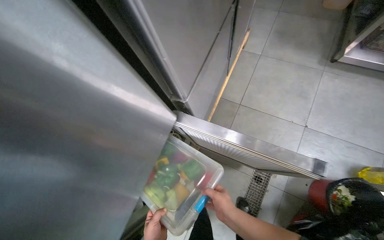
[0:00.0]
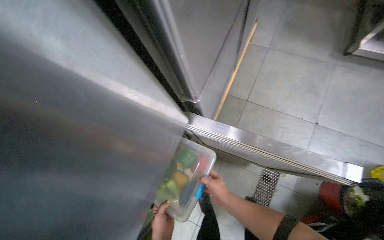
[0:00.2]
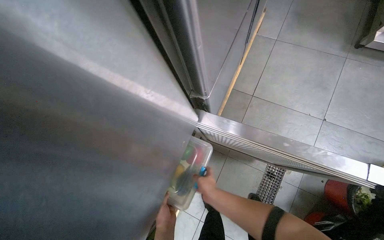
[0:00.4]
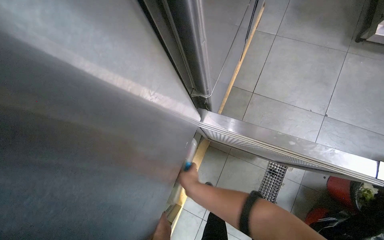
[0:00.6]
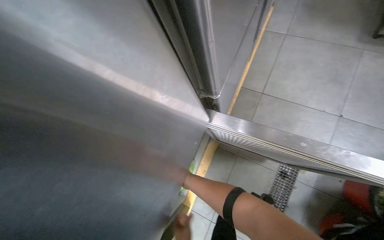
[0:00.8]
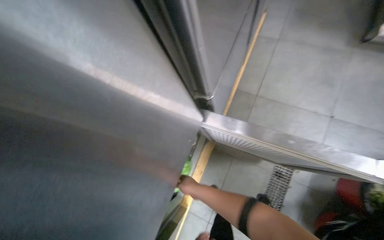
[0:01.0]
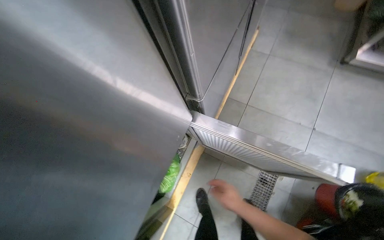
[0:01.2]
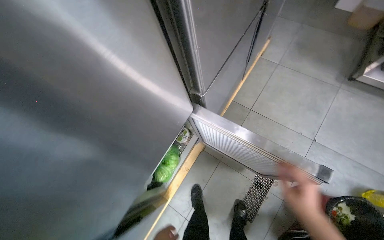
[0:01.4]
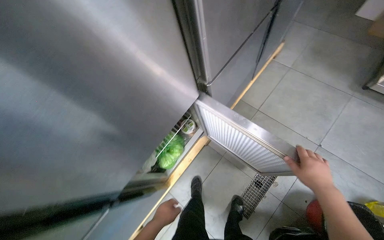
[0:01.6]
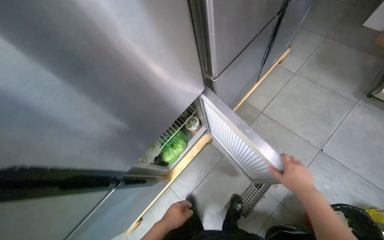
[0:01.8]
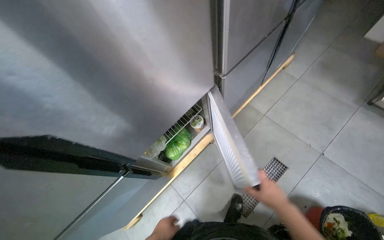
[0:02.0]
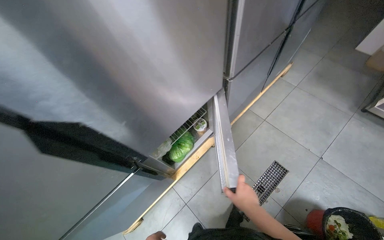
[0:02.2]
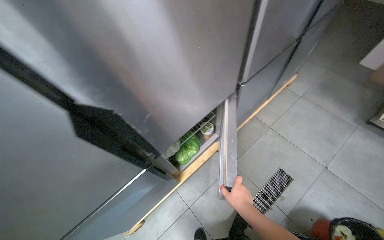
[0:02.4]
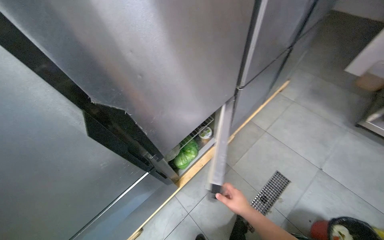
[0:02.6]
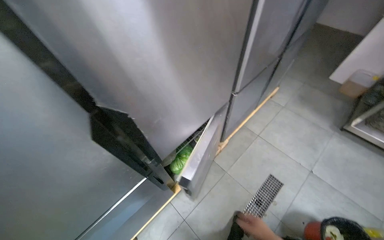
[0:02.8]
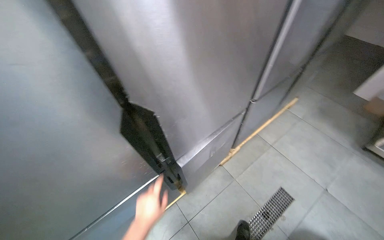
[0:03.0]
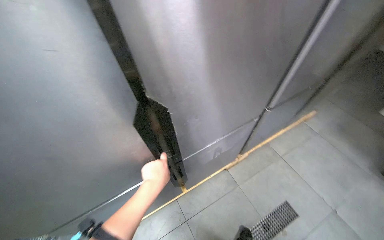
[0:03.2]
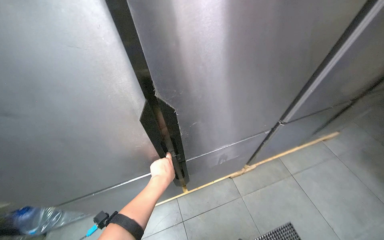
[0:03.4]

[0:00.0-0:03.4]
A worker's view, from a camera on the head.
Job: preparing food.
The whole recording: Preparing and storing bell peppers. The worker picks bell peppers from a container and stores them in the refrigerator.
0:00.0 to 0:01.6: The right hand is displaced to the right by about 25 cm.
0:01.6 to 0:03.4: The wearer looks roughly 15 degrees further upward. Everything in view rotates roughly 30 degrees clockwise.

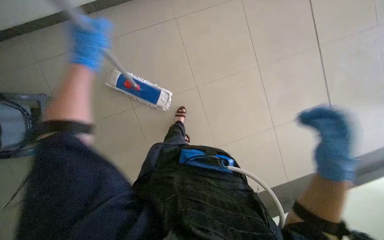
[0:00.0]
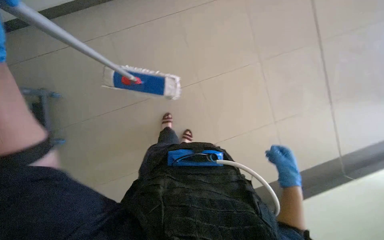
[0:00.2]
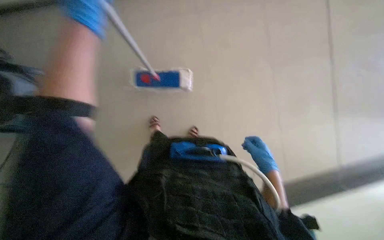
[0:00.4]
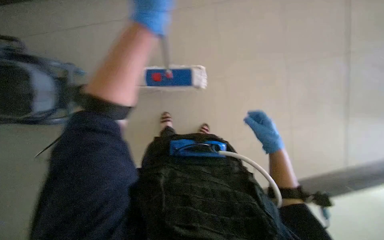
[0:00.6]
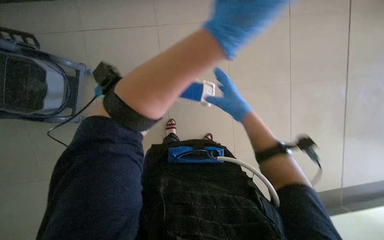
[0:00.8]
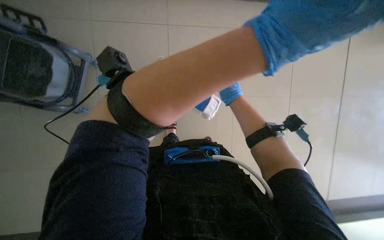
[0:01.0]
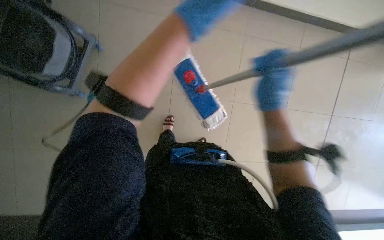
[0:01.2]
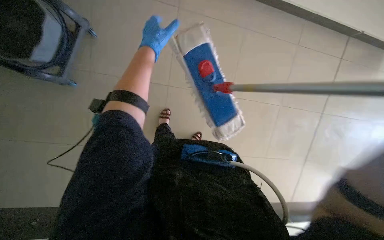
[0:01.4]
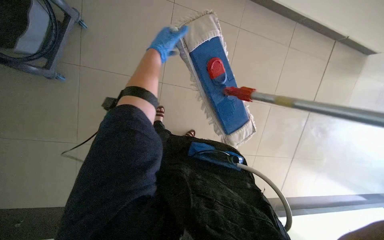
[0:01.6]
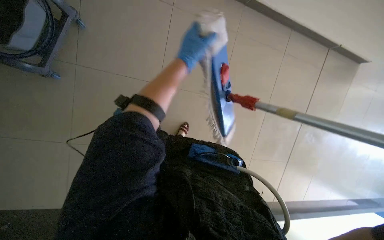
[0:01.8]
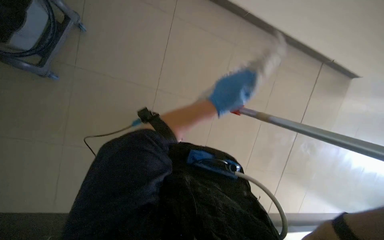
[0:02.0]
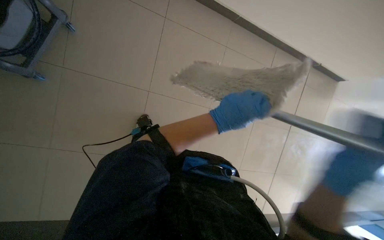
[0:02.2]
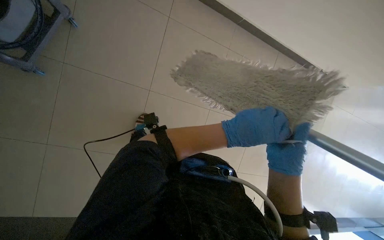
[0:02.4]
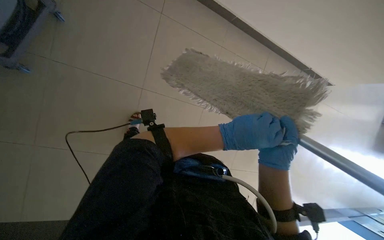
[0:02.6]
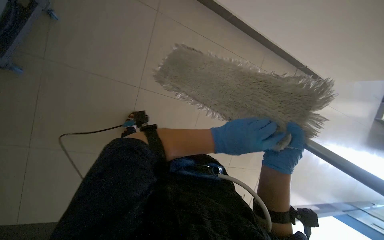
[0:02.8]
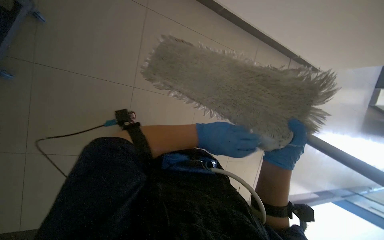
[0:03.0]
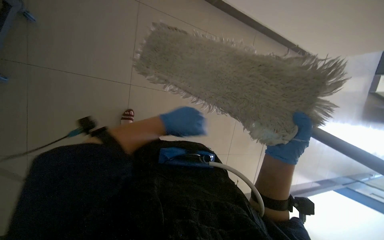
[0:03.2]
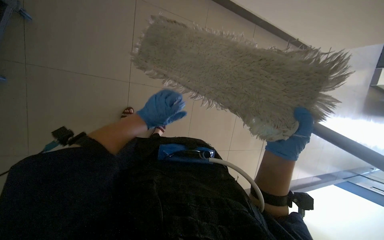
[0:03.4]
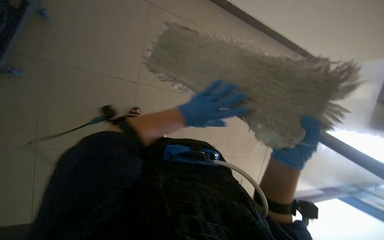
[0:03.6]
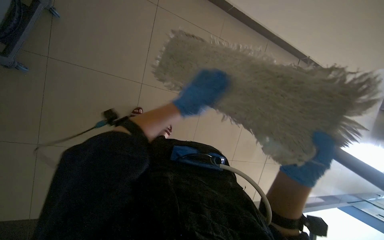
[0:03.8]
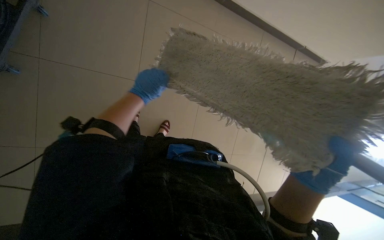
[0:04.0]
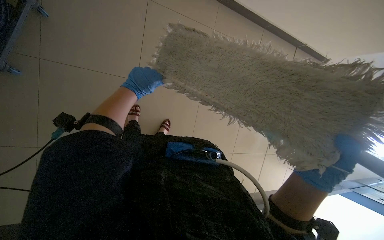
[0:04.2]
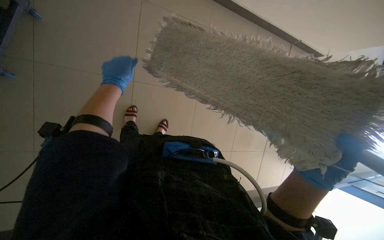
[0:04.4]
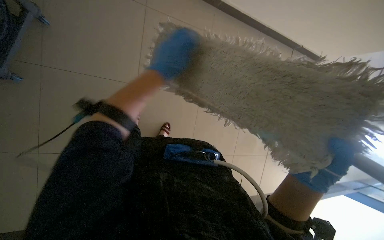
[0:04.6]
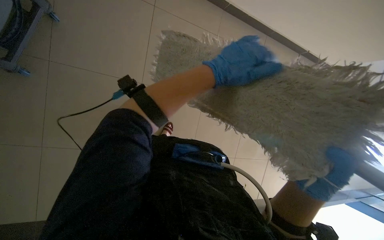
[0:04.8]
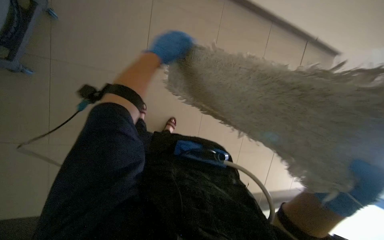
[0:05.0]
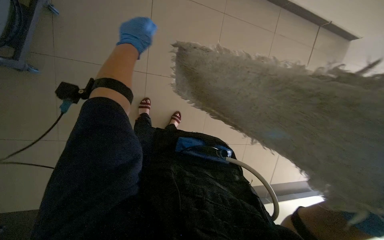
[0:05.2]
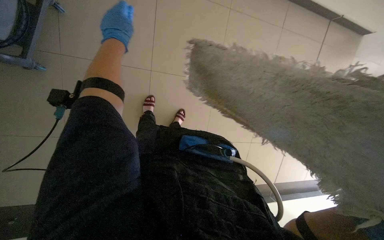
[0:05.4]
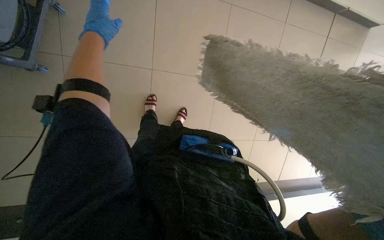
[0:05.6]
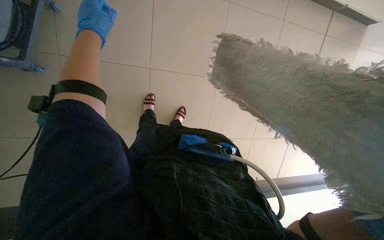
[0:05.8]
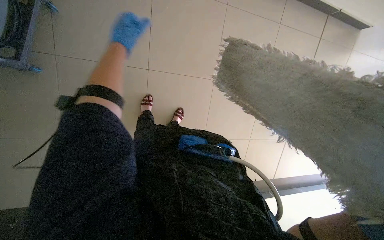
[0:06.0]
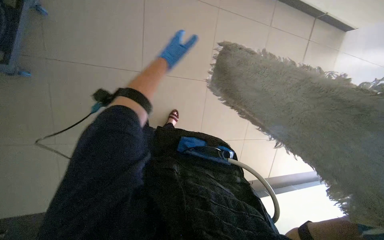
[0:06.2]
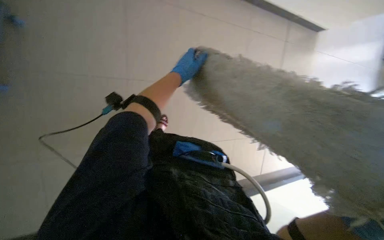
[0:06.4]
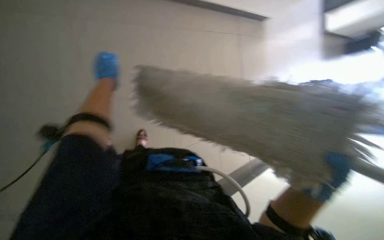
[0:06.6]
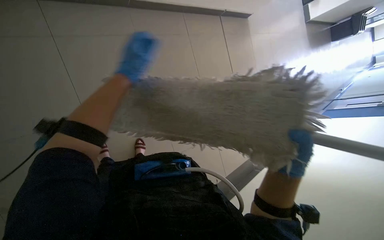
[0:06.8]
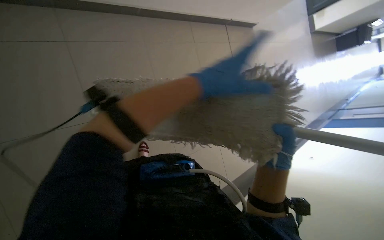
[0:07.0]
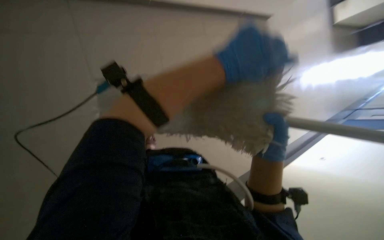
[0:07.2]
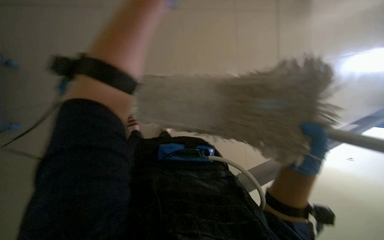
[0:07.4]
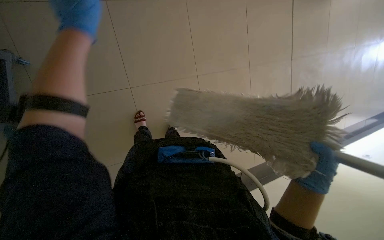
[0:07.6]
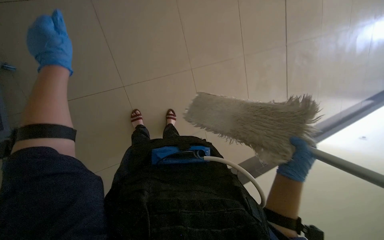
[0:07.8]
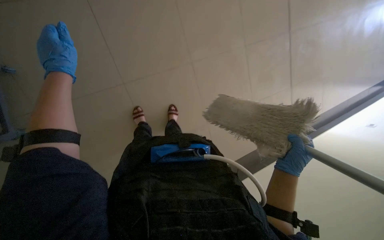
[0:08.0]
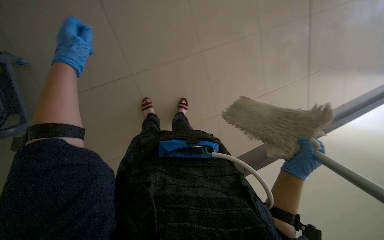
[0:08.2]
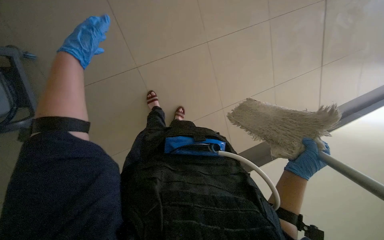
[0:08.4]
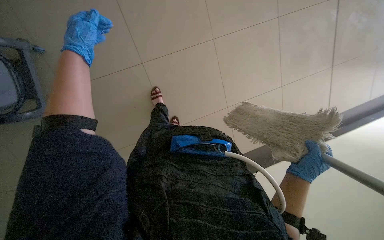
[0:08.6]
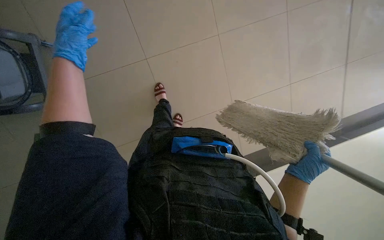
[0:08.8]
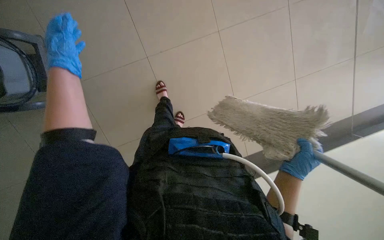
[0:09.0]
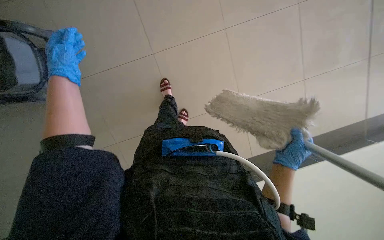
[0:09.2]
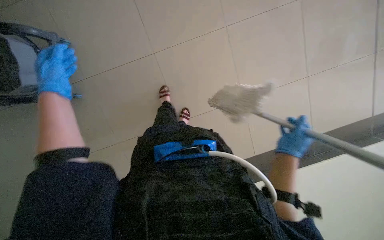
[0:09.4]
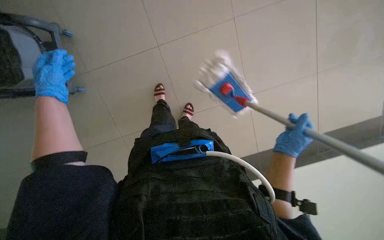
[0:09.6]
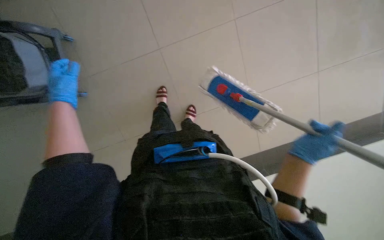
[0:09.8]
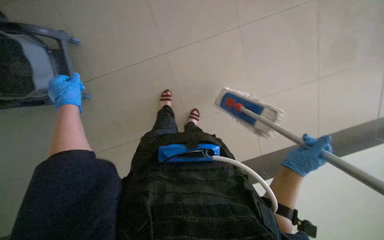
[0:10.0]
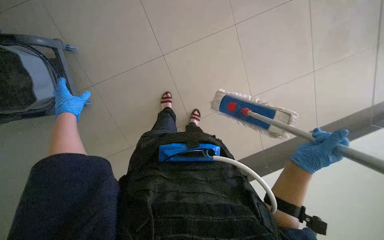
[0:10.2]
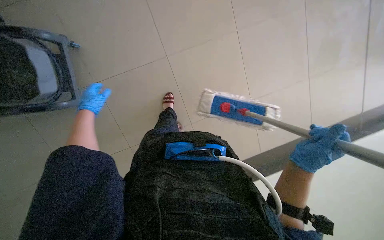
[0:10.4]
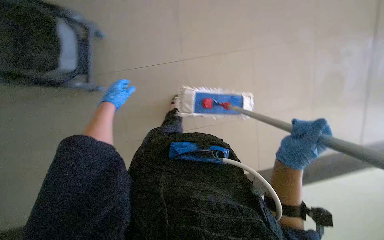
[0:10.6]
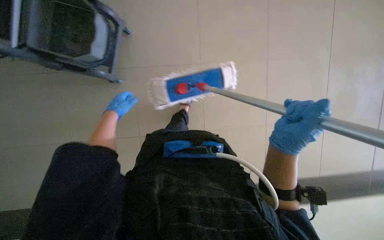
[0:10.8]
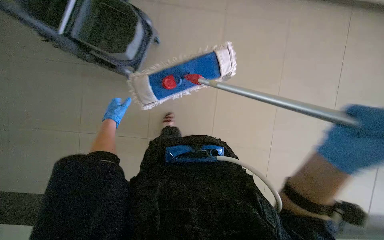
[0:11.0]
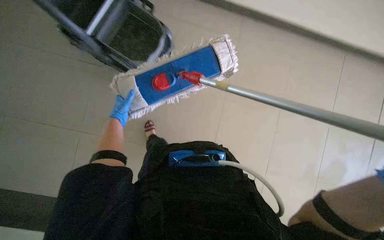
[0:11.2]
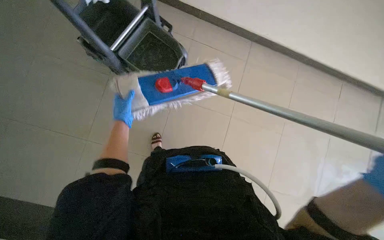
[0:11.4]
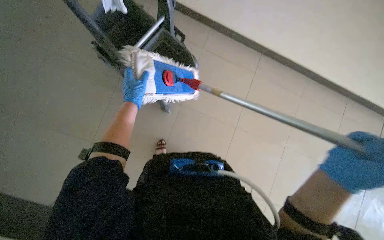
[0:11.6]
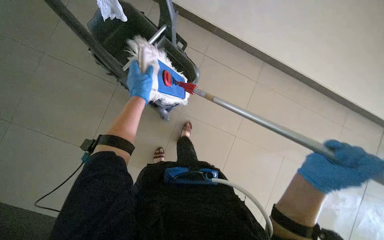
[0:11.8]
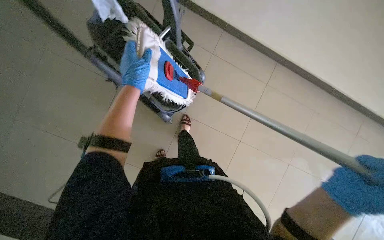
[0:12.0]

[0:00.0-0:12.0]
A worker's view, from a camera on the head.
Job: preparing cleaning supplies.
The whole recording: Changing mop head. The worker removes the dirty mop head and attaches a clean one to the mop handle.
0:03.0 to 0:04.4: The left hand goes left and right, approximately 30 cm each way, reversing 2 times, while the right hand heads to the right, covering approximately 10 cm.
0:04.4 to 0:06.0: The camera is aimed roughly 25 degrees further to the left.
0:07.6 to 0:09.0: The view tilts some 15 degrees downward.
0:10.4 to 0:12.0: The left hand moves to the right and nearer to the camera, roughly 20 cm.

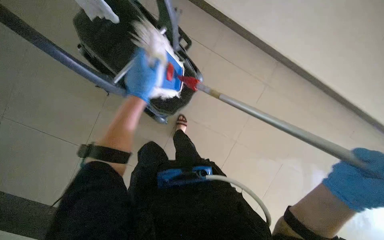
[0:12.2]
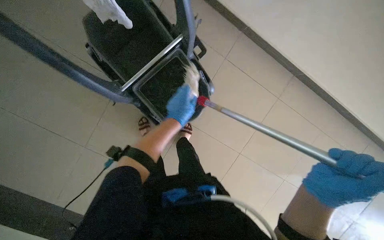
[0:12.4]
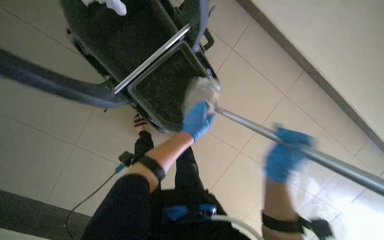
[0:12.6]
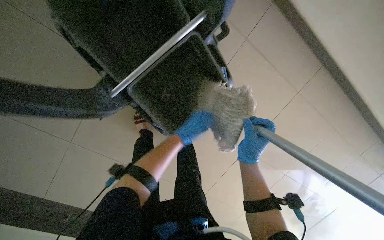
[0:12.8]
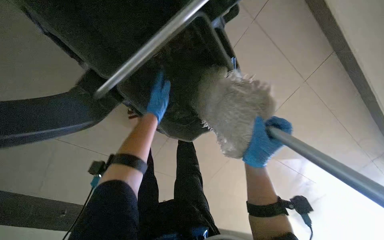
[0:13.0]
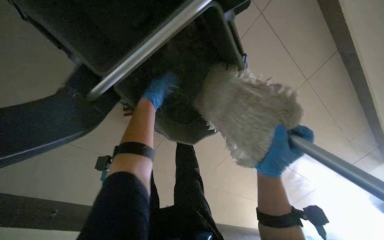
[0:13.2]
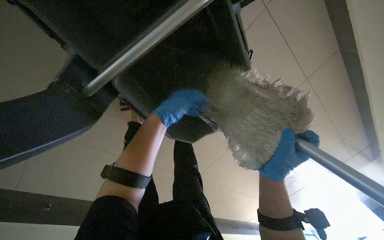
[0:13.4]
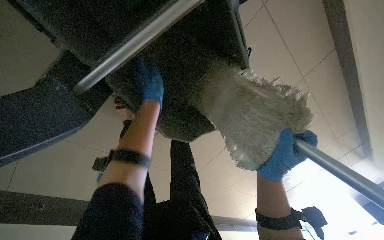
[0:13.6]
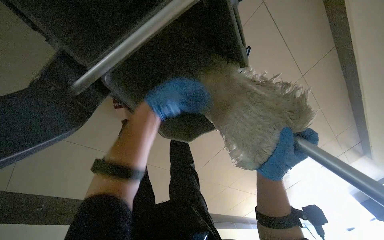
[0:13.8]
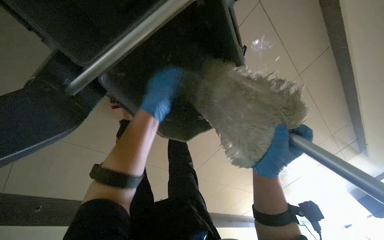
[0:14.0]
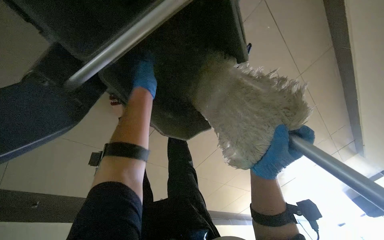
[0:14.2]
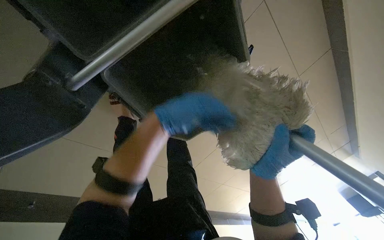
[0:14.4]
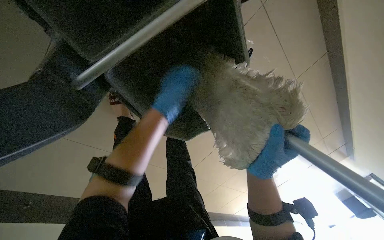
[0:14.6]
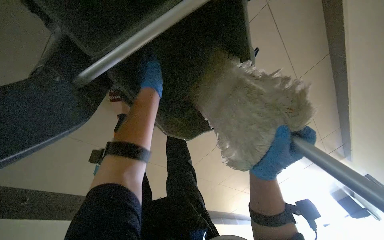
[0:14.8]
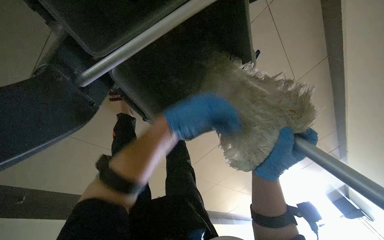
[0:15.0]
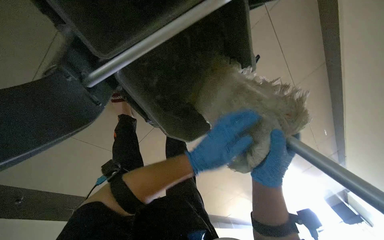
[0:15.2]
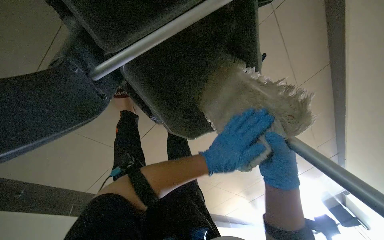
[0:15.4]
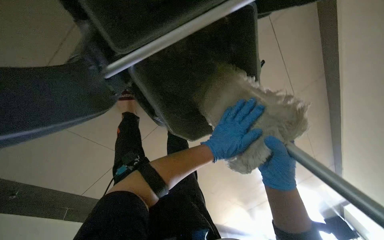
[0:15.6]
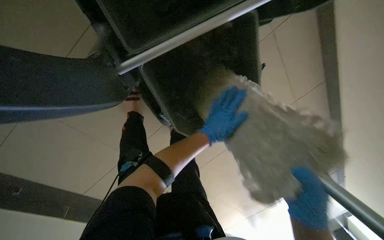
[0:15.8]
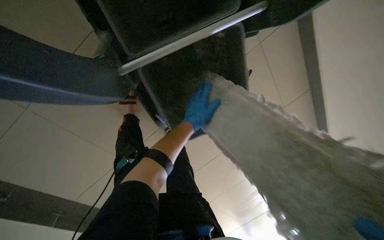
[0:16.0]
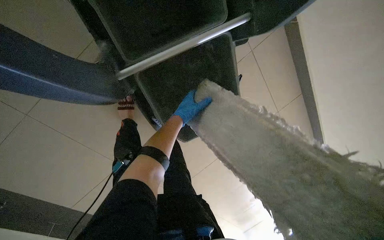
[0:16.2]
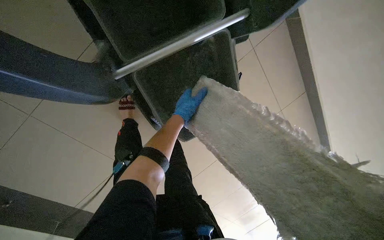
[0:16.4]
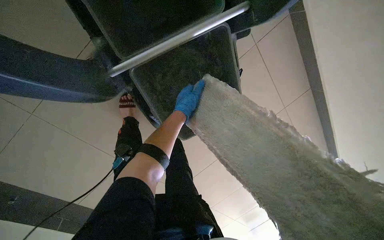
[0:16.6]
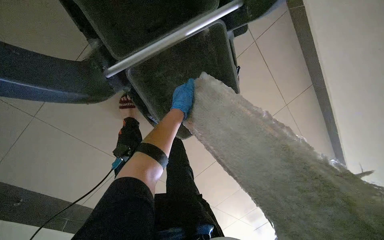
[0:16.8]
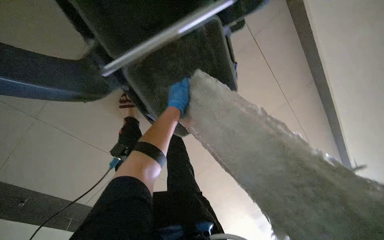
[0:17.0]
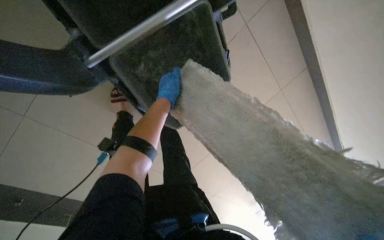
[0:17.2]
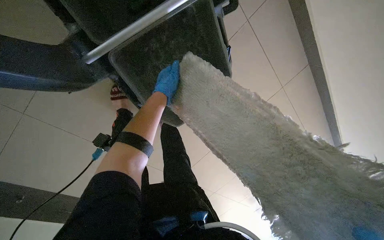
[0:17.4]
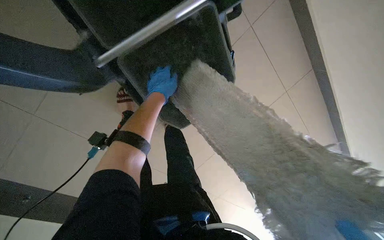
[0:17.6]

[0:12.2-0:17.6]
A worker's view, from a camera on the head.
Job: preparing cleaning supplies.
The whole recording: Changing mop head. The worker removes the dirty mop head and attaches a clean one to the mop handle.
0:12.2 to 0:13.6: The camera is carried some 50 cm. The wearer looks some 20 degrees further downward.
0:13.6 to 0:15.0: The left hand swings nearer and farther, approximately 15 cm each way, with 4 reversals.
0:15.0 to 0:16.2: The left hand moves farther from the camera, roughly 15 cm.
